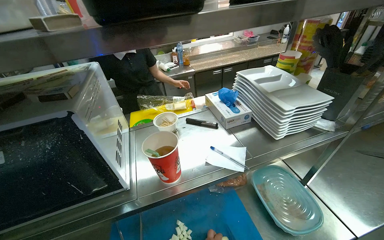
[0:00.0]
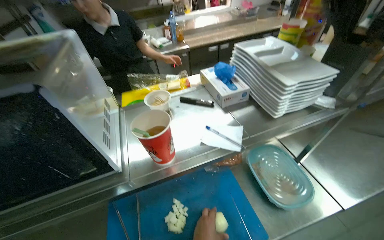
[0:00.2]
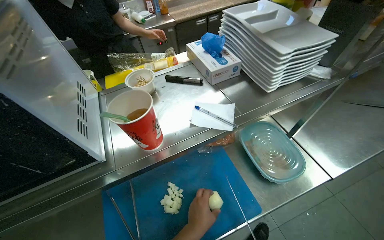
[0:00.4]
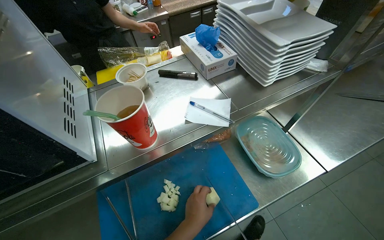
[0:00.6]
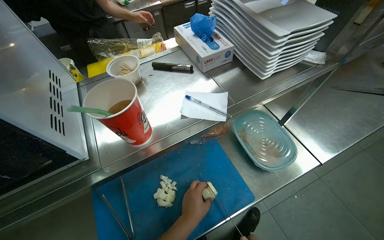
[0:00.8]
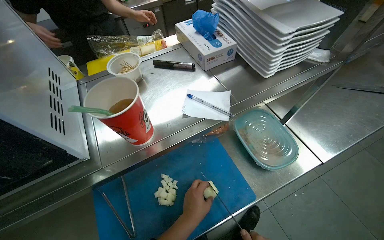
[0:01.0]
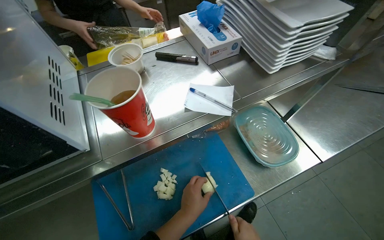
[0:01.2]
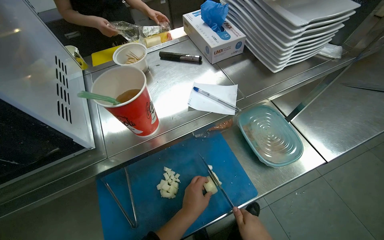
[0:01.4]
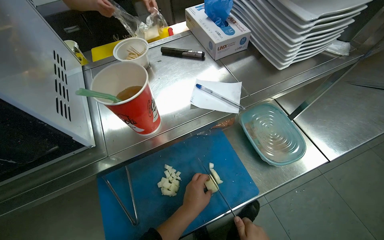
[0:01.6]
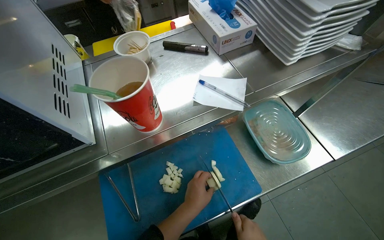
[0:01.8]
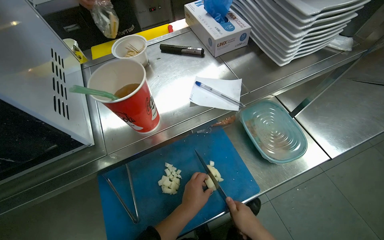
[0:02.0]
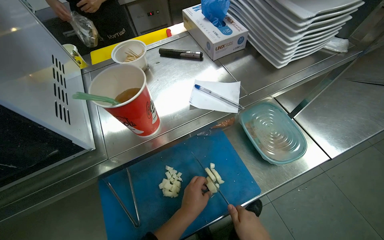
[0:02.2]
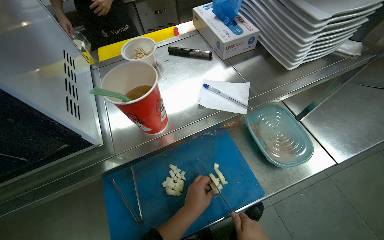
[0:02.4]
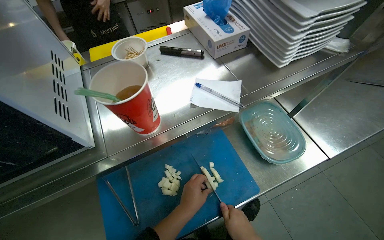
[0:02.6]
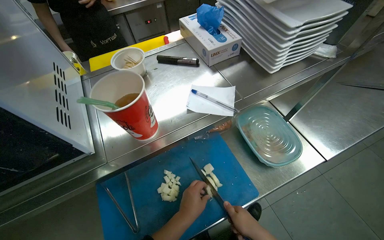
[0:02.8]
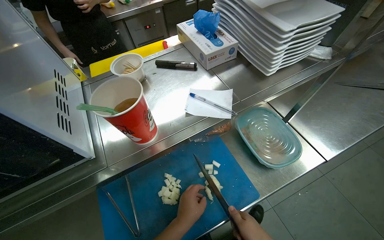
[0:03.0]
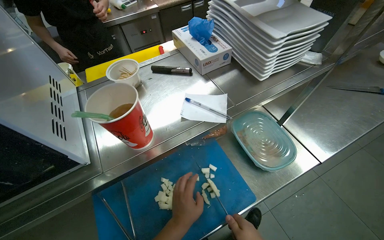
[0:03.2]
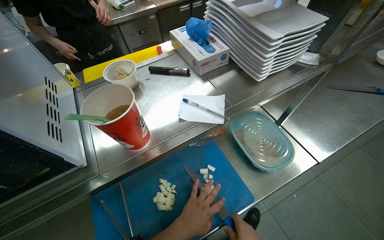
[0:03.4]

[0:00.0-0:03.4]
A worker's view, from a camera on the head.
Job: preparing food.
The whole recording: Chopping onion on cutting board. The worker chops an onion into small pieces on a blue cutting board.
0:00.0 to 0:01.6: The view tips downward by roughly 20 degrees.

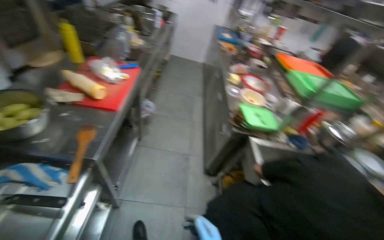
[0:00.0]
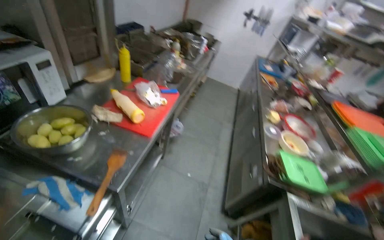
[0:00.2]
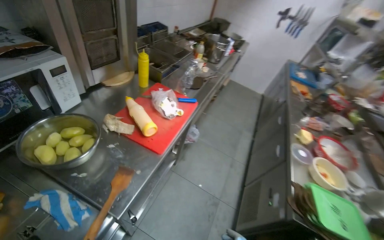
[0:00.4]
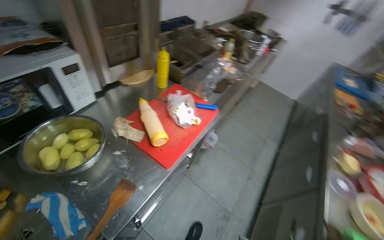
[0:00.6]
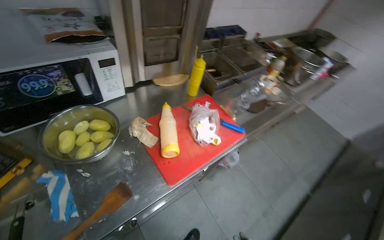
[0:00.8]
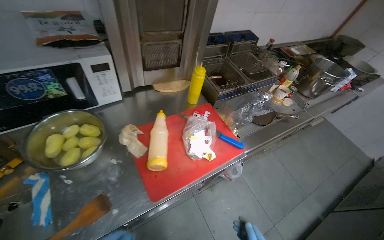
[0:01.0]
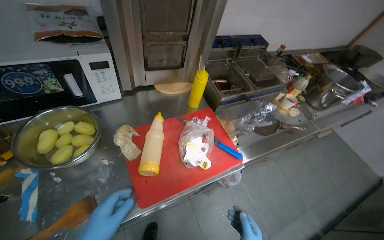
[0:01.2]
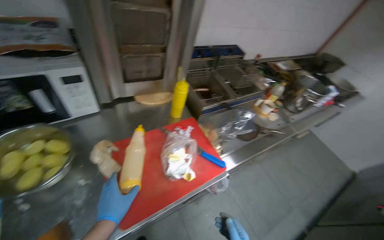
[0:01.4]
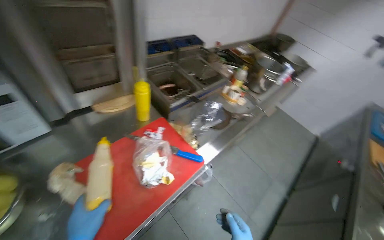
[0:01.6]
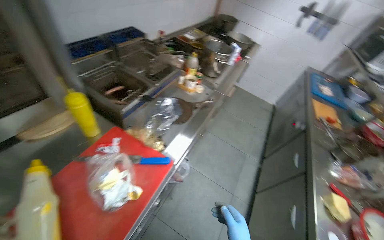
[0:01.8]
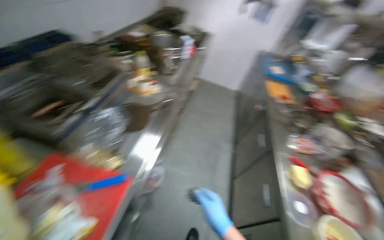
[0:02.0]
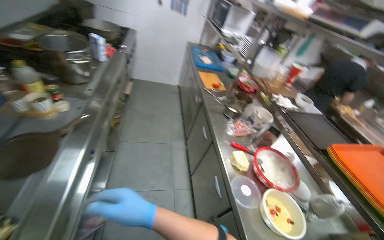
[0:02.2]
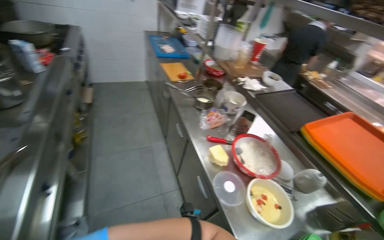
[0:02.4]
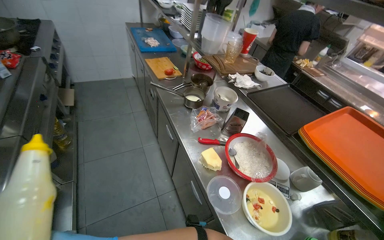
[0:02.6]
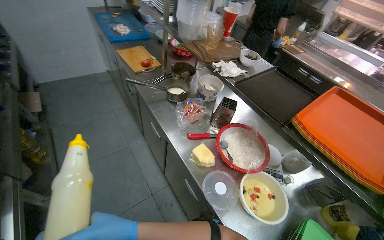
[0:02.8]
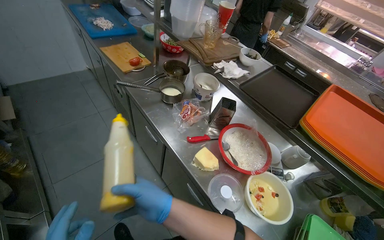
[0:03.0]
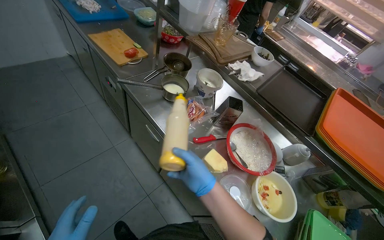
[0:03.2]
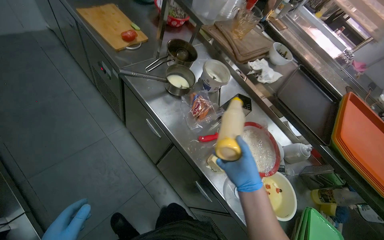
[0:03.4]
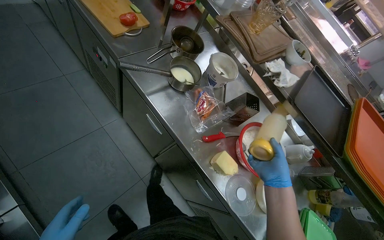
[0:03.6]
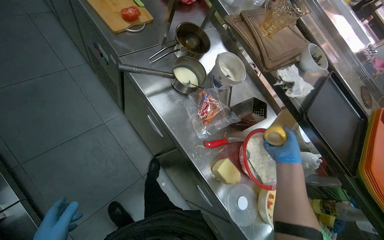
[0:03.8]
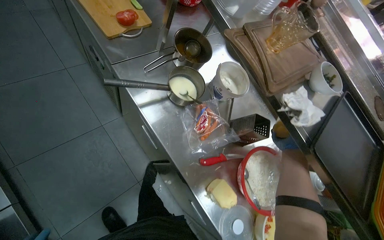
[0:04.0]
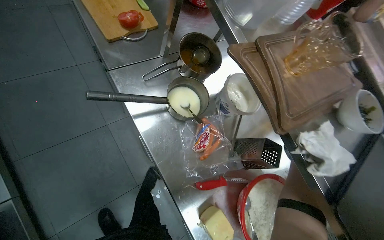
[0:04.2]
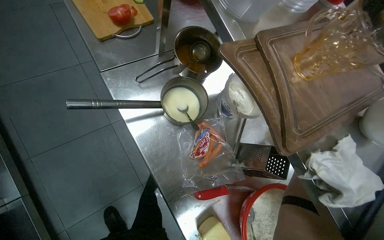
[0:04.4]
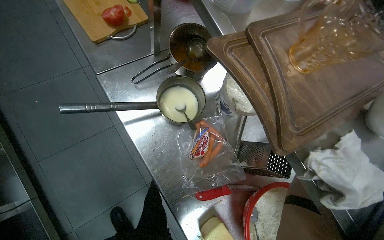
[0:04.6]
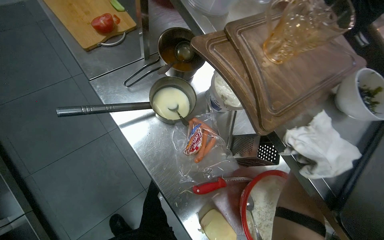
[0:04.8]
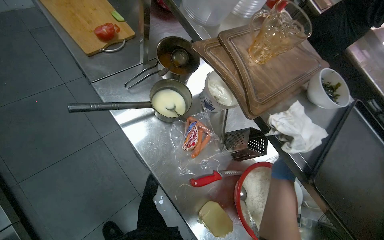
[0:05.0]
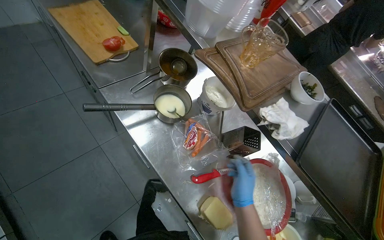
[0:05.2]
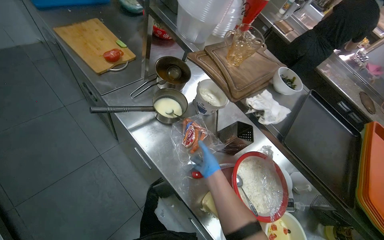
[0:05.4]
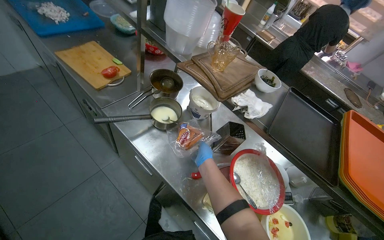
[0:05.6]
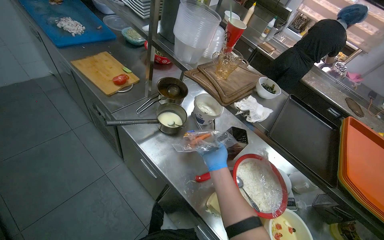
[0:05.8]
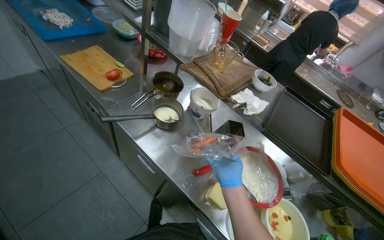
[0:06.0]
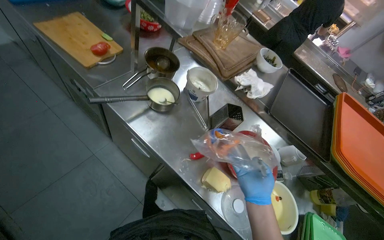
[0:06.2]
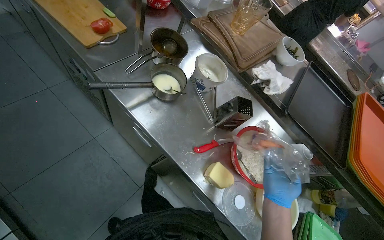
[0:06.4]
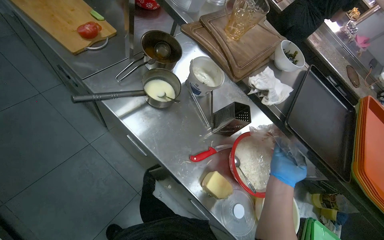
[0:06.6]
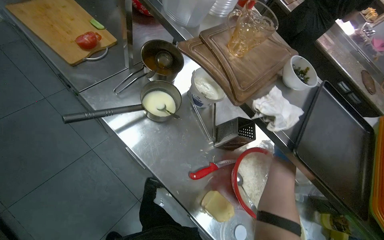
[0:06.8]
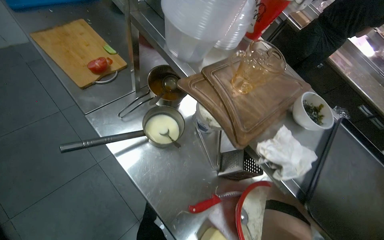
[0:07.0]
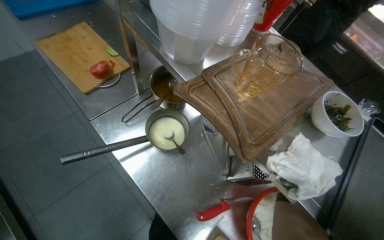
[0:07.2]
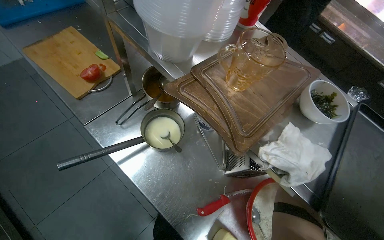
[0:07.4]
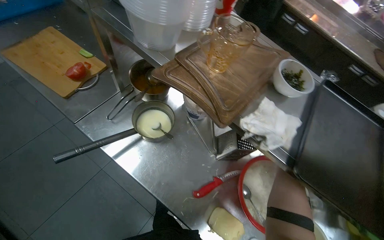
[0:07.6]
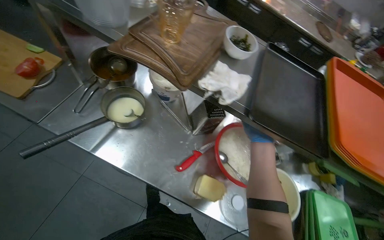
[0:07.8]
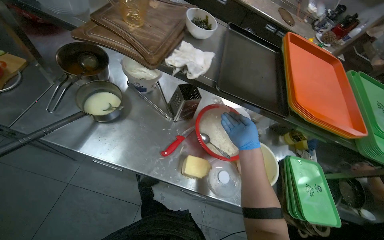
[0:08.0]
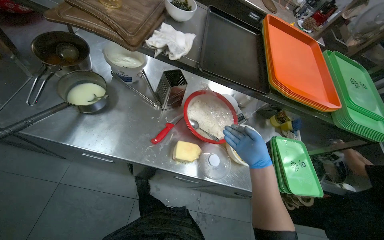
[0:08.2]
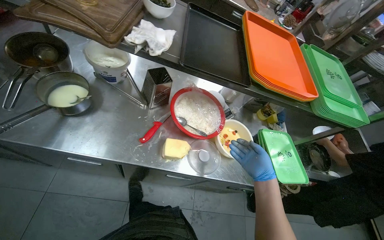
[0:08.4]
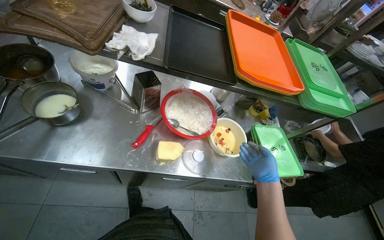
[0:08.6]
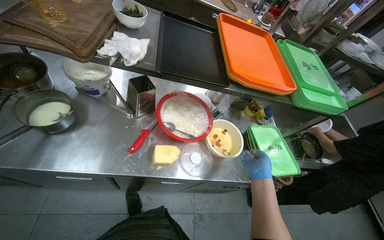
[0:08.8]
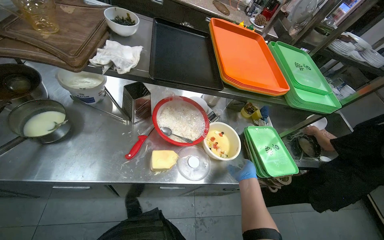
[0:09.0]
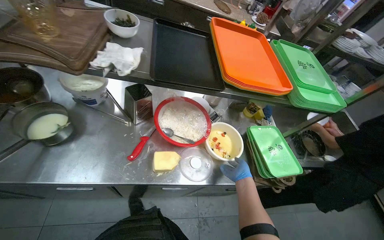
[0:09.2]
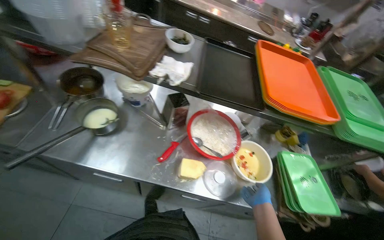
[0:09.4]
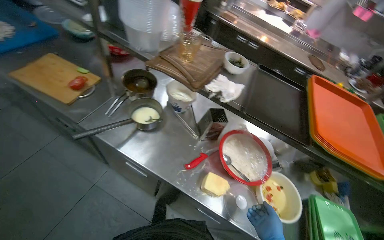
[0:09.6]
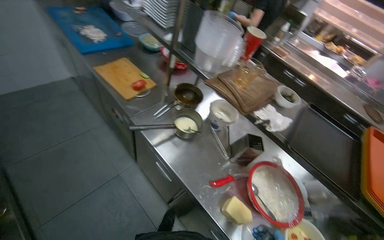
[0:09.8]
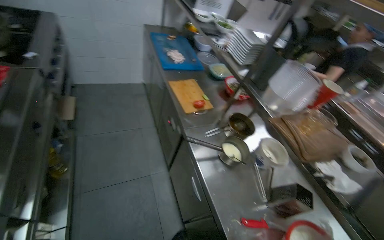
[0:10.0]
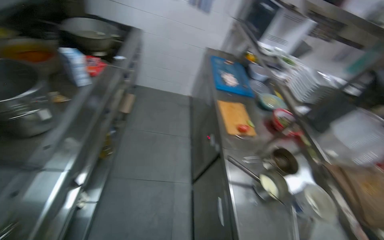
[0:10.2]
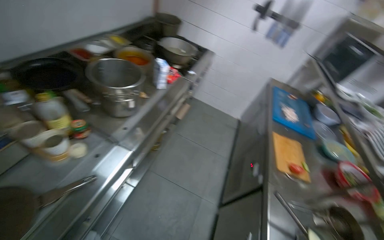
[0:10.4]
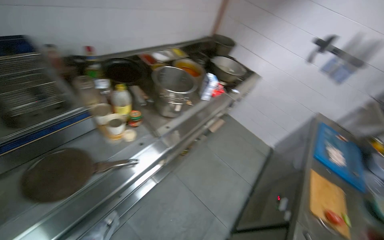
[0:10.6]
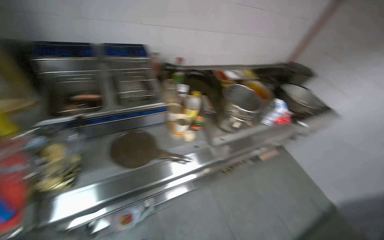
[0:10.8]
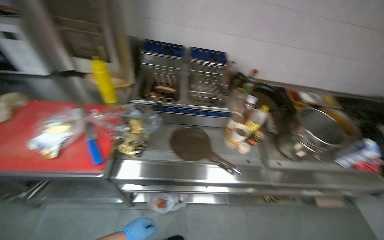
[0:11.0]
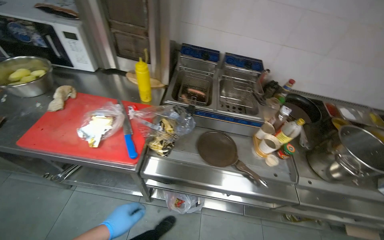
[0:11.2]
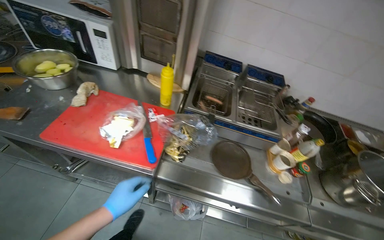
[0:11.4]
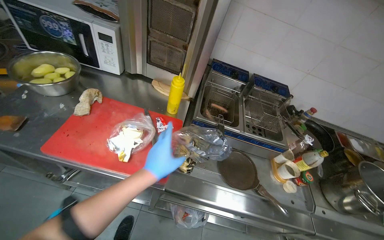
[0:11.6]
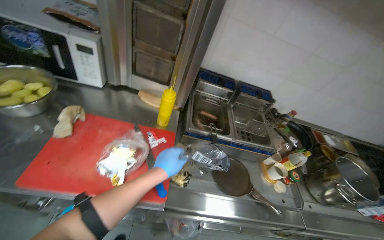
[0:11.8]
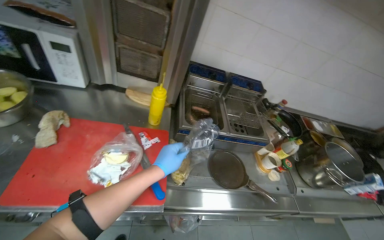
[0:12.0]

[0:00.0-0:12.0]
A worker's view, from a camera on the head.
Job: cooking food.
The whole recording: Preparing ingredients and cooking food. The worker handles various ingredients, places sausages in a deep fryer, moves potatoes to a stove, and adds ingredients to a pot.
0:00.0 to 0:01.6: The camera travels approximately 80 cm. The head turns to the left by some 45 degrees.
0:01.6 to 0:03.0: The camera travels about 80 cm. The head turns to the right by some 85 degrees. The camera pitches downward, by about 20 degrees.
0:03.0 to 0:04.4: The camera travels about 60 cm. The view tips downward by roughly 20 degrees.
0:04.4 to 0:06.0: The wearer looks roughly 20 degrees further upward.
0:07.6 to 0:09.0: The wearer looks approximately 40 degrees further to the right.
0:09.0 to 0:10.4: The camera travels roughly 40 cm. The wearer looks roughly 110 degrees further to the left. The wearer looks roughly 40 degrees further upward.
0:10.4 to 0:12.0: The camera is carried about 70 cm. The wearer looks about 65 degrees further to the left. The view tips upward by approximately 15 degrees.

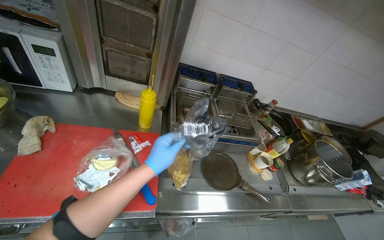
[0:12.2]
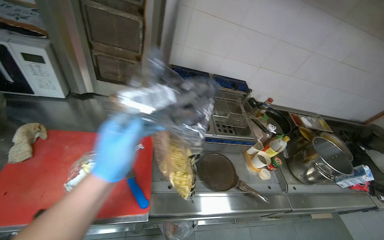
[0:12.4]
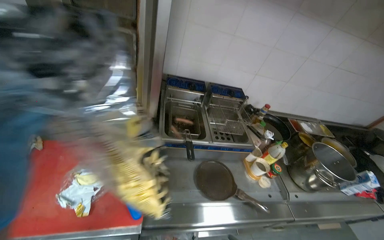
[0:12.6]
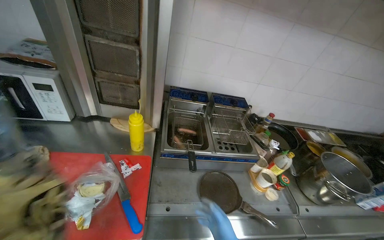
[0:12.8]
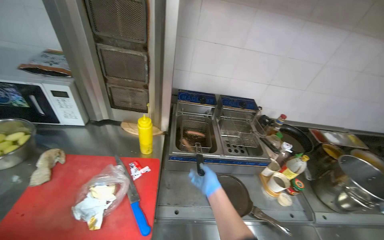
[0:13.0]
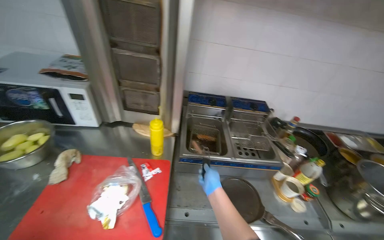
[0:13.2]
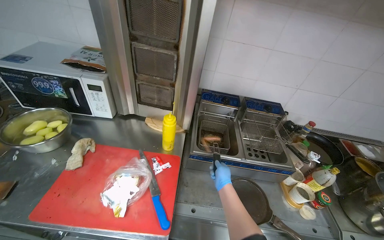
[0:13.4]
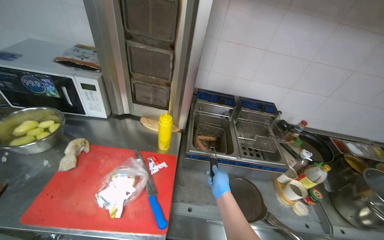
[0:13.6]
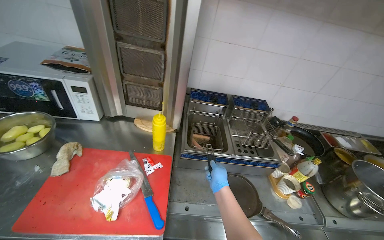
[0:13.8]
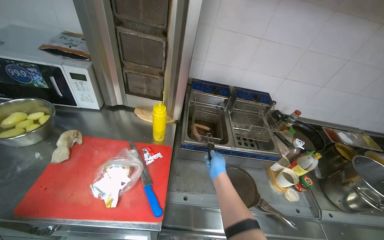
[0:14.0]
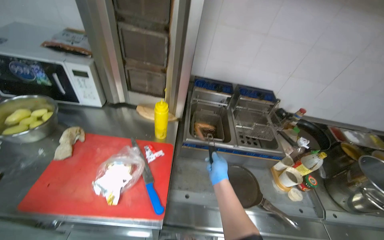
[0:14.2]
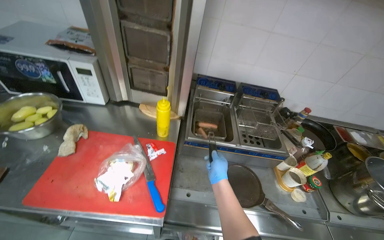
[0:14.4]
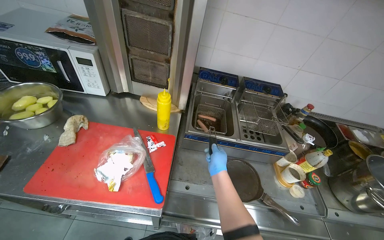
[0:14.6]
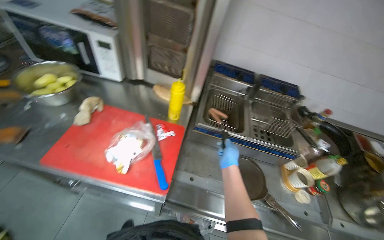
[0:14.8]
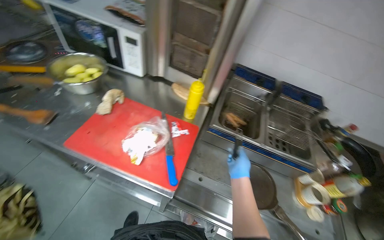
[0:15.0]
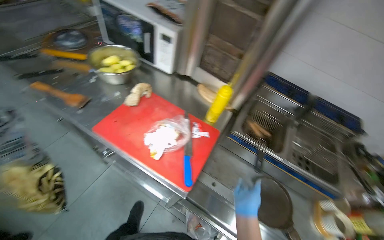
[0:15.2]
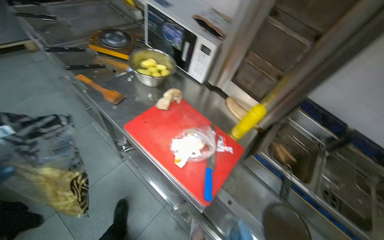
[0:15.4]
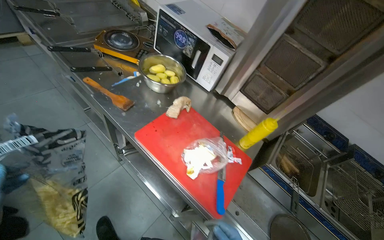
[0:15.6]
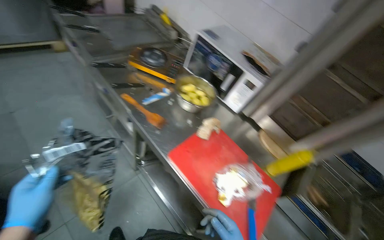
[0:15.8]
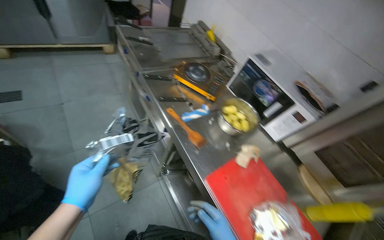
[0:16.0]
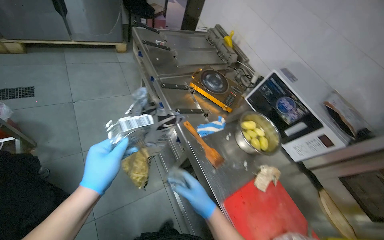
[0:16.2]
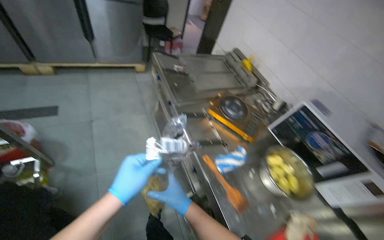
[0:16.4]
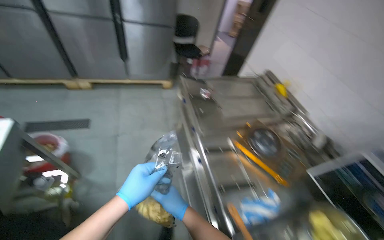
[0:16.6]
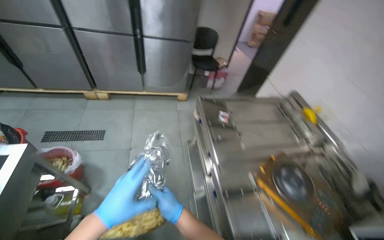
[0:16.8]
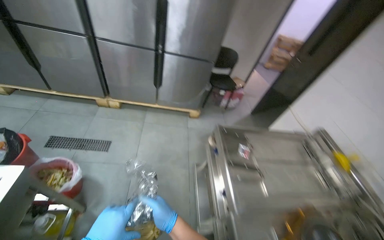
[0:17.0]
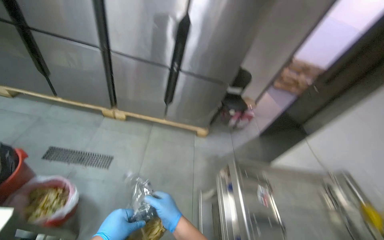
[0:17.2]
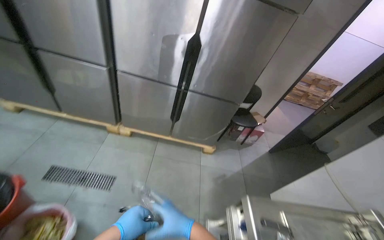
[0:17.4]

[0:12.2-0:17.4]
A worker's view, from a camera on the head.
Job: cooking food.
The whole recording: Preparing ingredients and cooking food. The worker handles various ingredients, places sausages in a deep fryer, moves potatoes to a stove, and adds ingredients to a pot.
0:14.0 to 0:15.6: The wearer's head swings roughly 40 degrees to the left.
0:15.6 to 0:17.4: The head travels approximately 1.5 m. The head rotates approximately 50 degrees to the left. The view tilts about 25 degrees upward.
